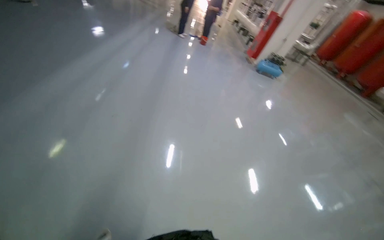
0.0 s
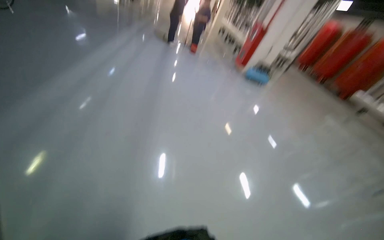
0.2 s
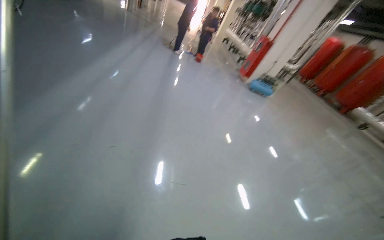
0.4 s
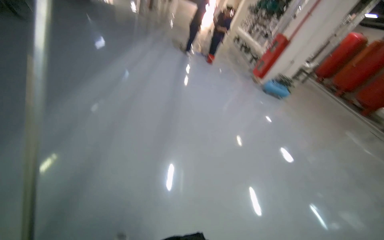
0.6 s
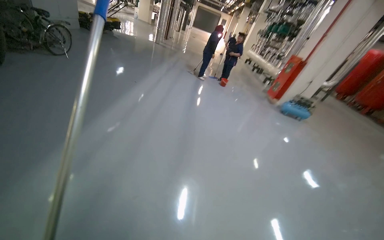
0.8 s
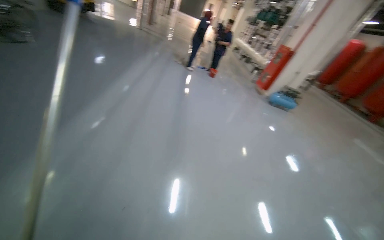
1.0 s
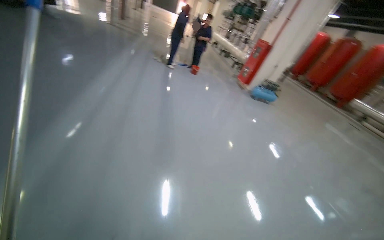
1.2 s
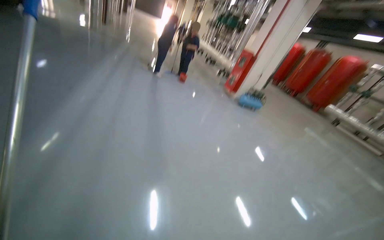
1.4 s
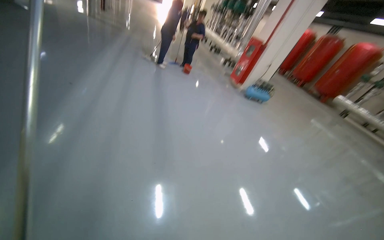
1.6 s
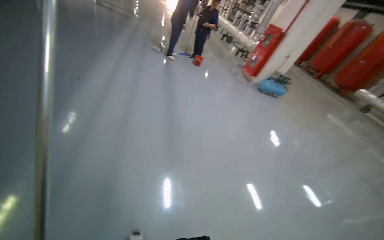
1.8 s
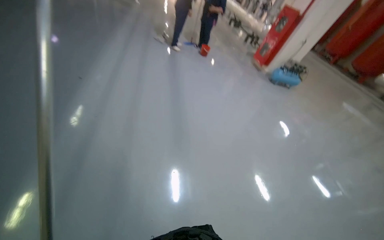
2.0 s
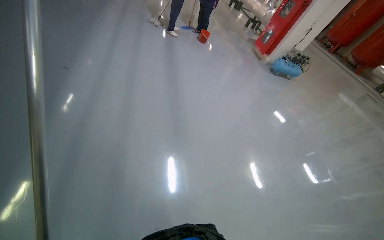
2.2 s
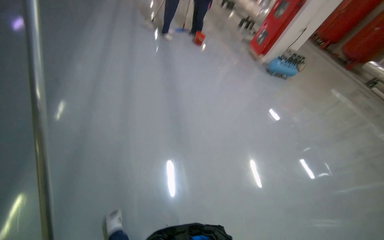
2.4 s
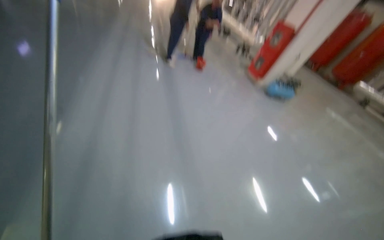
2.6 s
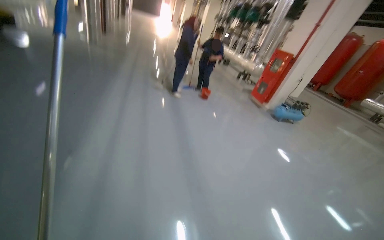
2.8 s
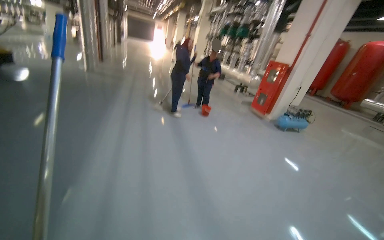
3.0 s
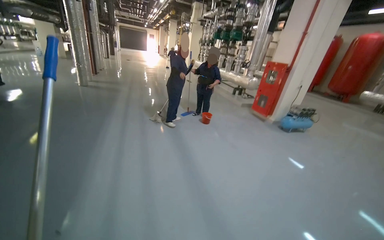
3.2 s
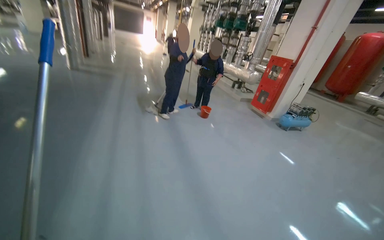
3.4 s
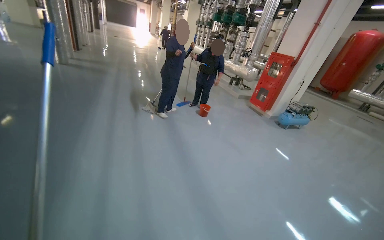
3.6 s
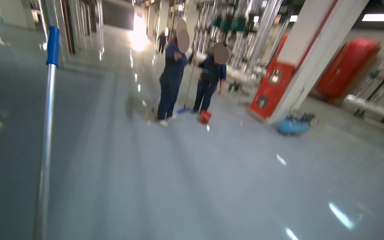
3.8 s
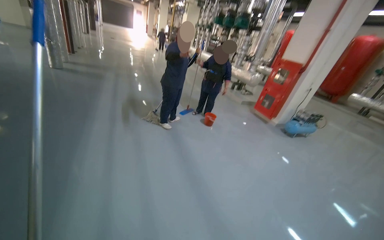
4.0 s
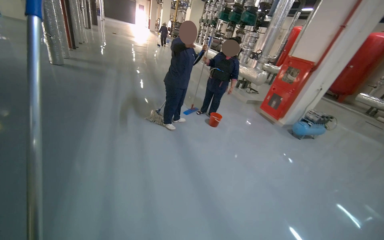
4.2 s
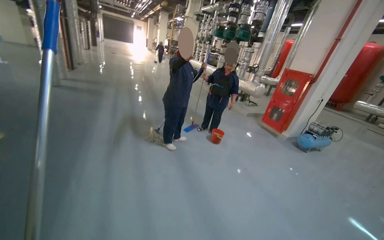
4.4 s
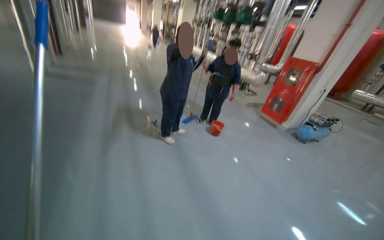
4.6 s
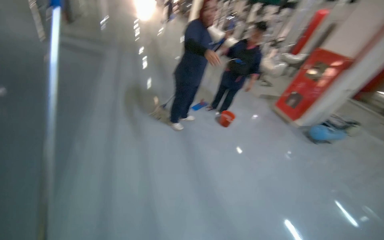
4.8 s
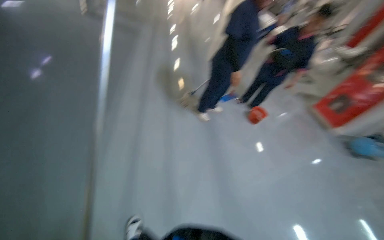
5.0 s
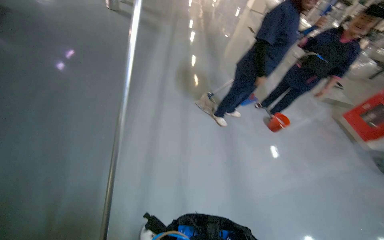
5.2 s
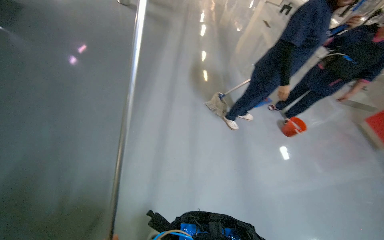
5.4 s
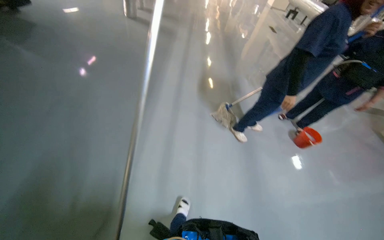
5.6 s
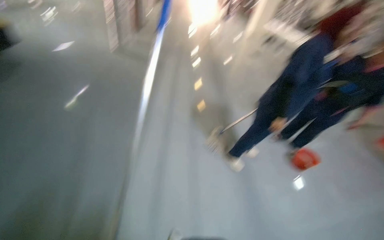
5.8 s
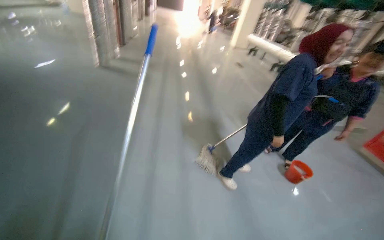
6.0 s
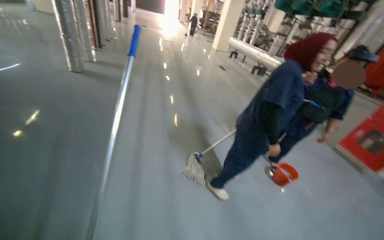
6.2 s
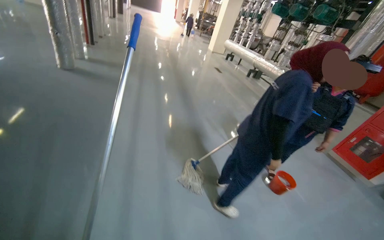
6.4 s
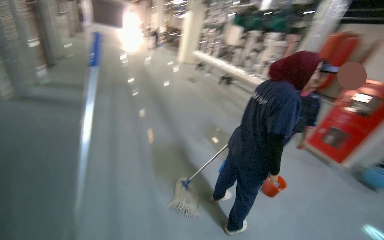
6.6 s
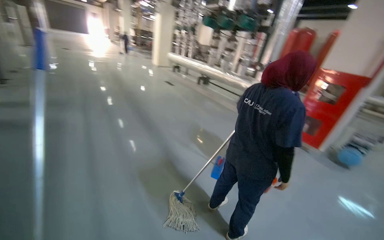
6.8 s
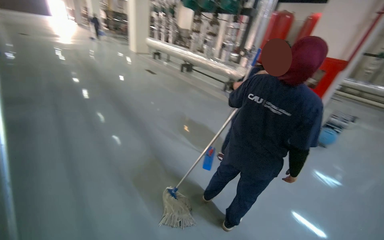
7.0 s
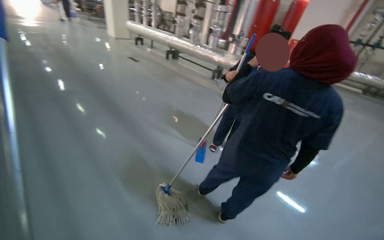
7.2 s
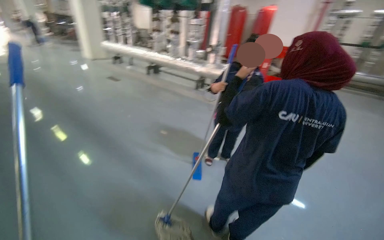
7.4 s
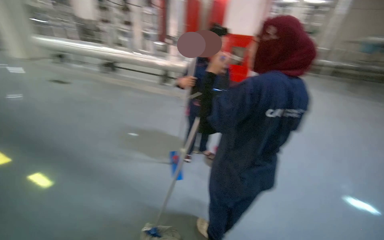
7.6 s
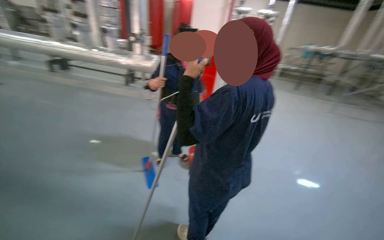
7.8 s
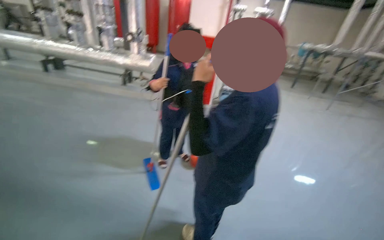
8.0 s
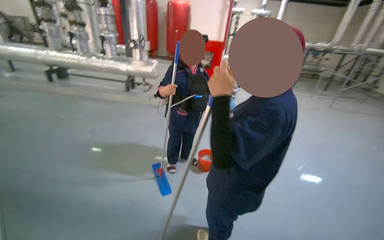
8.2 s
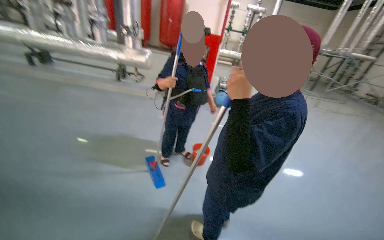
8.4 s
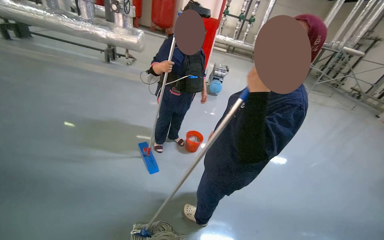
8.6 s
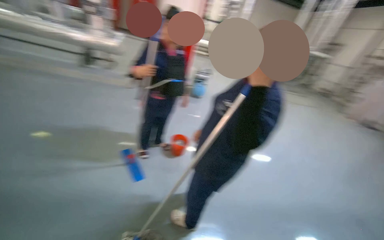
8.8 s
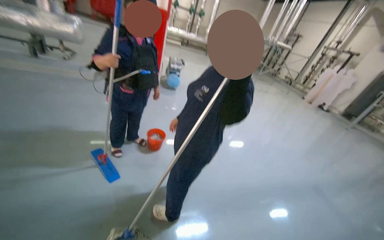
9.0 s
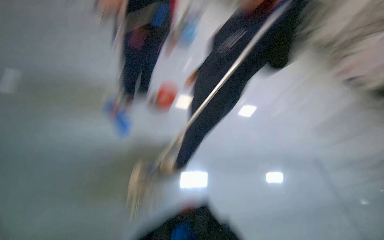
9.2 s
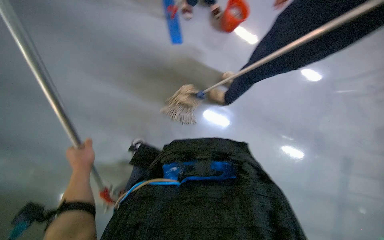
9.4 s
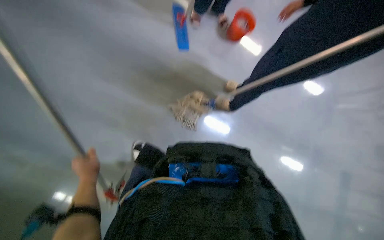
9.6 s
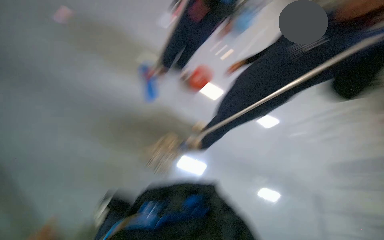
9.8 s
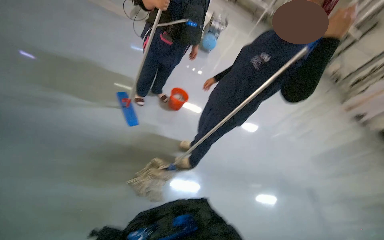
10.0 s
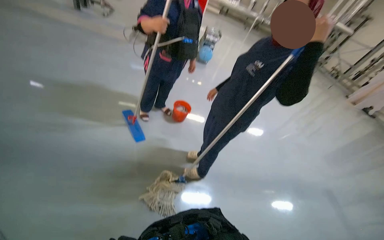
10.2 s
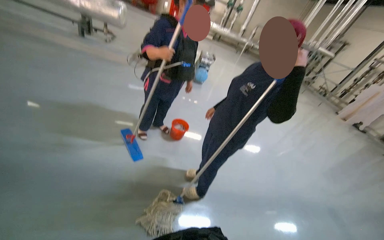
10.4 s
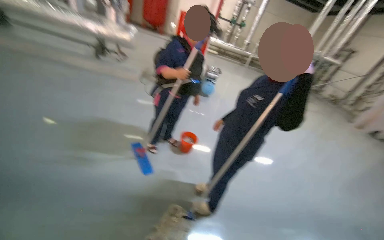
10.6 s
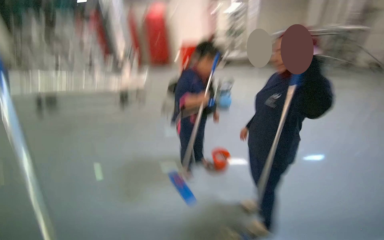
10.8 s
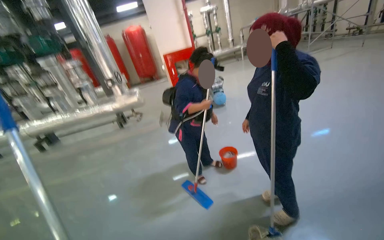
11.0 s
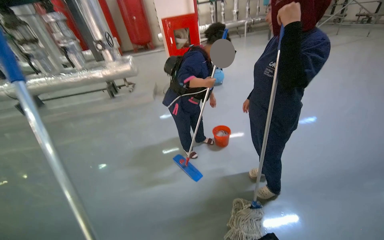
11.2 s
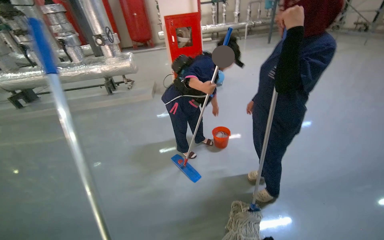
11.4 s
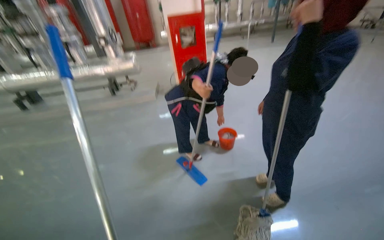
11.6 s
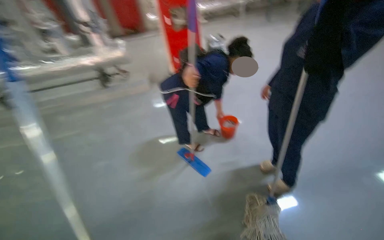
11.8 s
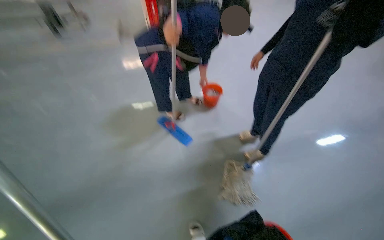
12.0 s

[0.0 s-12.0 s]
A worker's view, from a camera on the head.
Job: wiping surfaces.
The whole recording: Filling bucket and wiping window frames. The worker fills the bucket with water, carries it to the work area, and wipes the window frames.
0.0 to 1.6 s: The camera is carried some 1.5 m.
1.6 to 3.0 s: The wearer moves some 1 m.
3.0 to 4.4 s: The camera travels some 1 m.
4.4 to 6.0 s: The camera is carried approximately 1 m. The head rotates about 15 degrees to the left.
6.0 to 7.6 s: The head travels approximately 90 cm. The wearer looks roughly 65 degrees further to the right.
7.6 to 9.0 s: The camera is aimed roughly 35 degrees further to the right.
9.0 to 10.4 s: The head rotates some 20 degrees to the right. The camera pitches upward, by about 25 degrees.

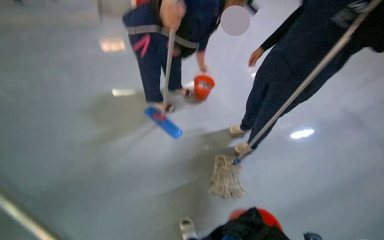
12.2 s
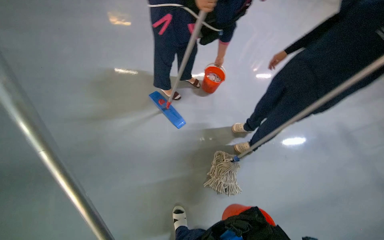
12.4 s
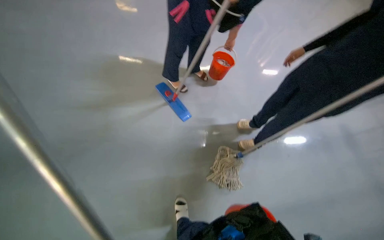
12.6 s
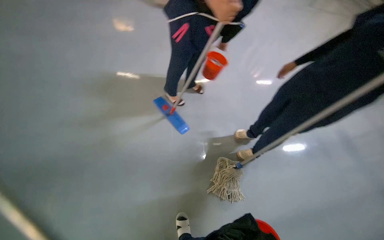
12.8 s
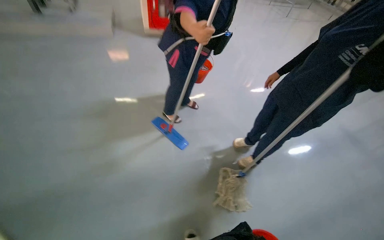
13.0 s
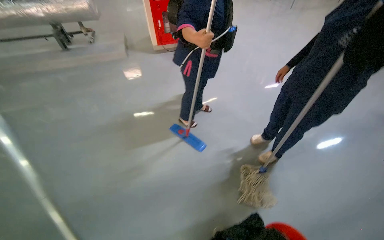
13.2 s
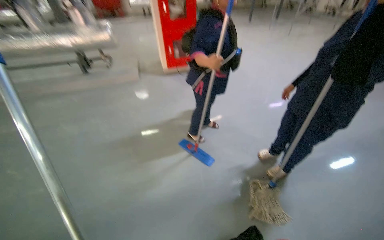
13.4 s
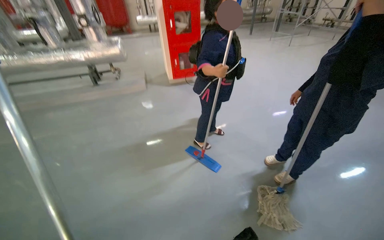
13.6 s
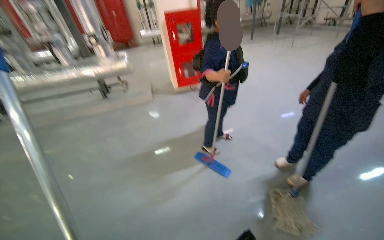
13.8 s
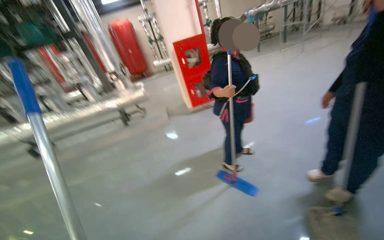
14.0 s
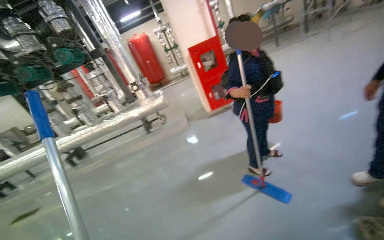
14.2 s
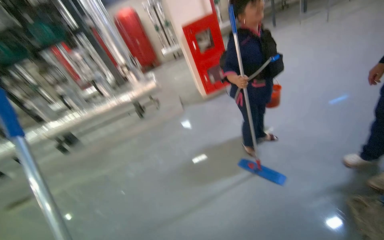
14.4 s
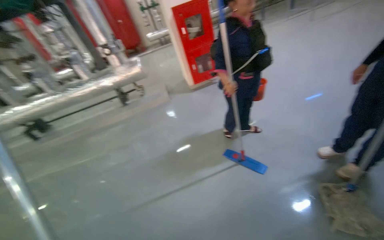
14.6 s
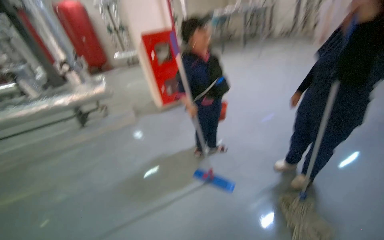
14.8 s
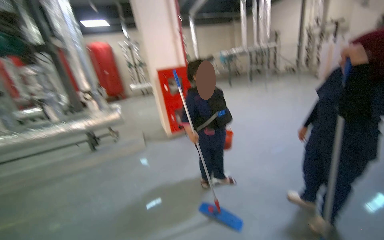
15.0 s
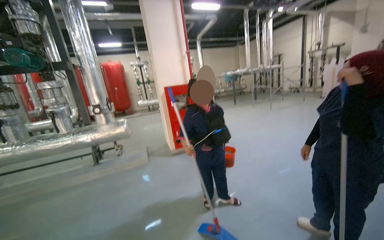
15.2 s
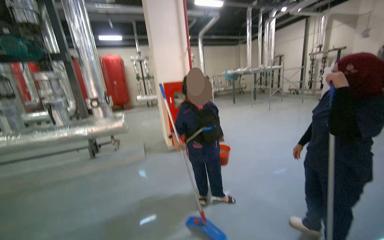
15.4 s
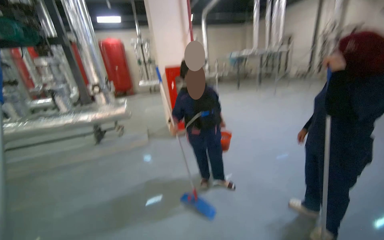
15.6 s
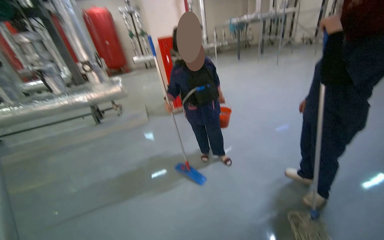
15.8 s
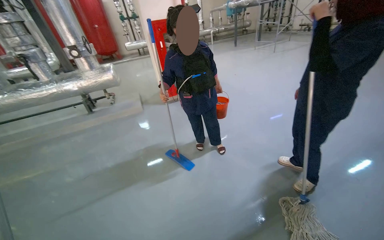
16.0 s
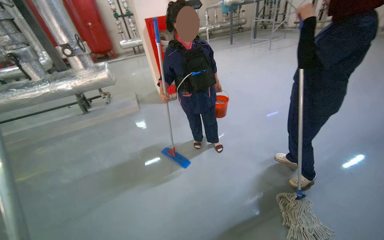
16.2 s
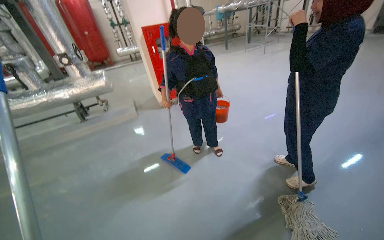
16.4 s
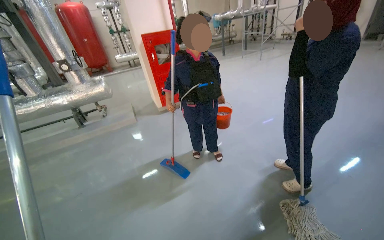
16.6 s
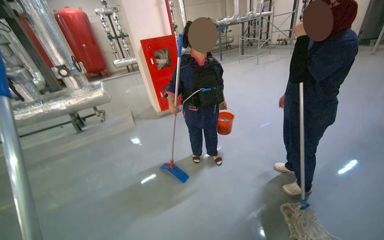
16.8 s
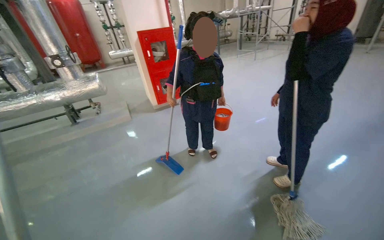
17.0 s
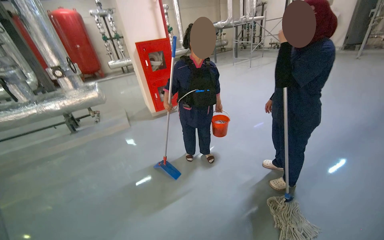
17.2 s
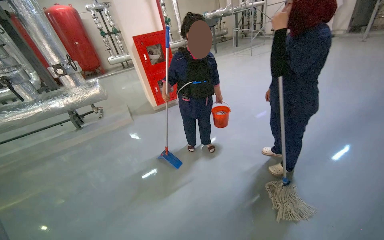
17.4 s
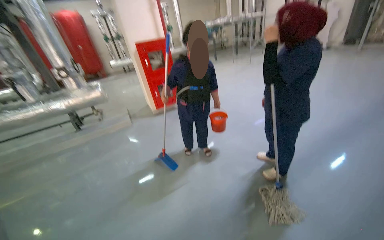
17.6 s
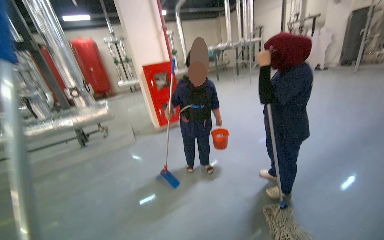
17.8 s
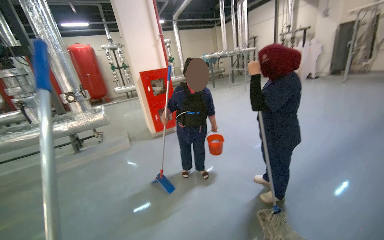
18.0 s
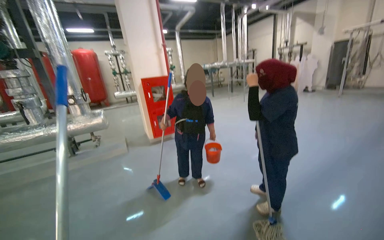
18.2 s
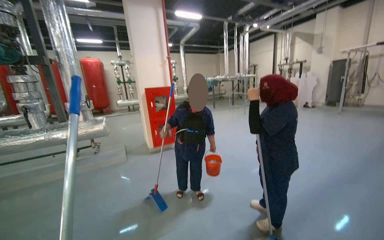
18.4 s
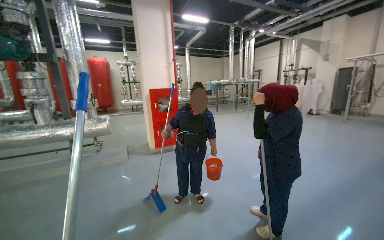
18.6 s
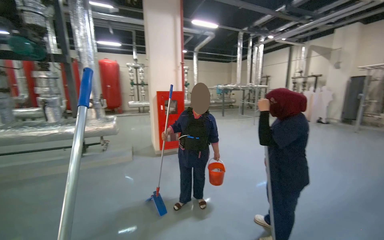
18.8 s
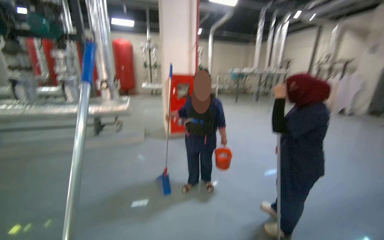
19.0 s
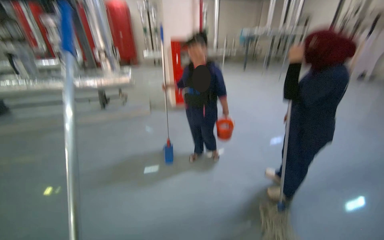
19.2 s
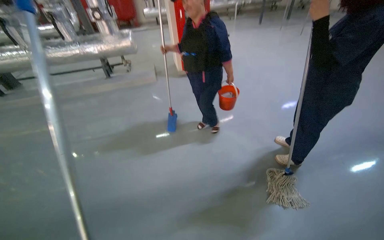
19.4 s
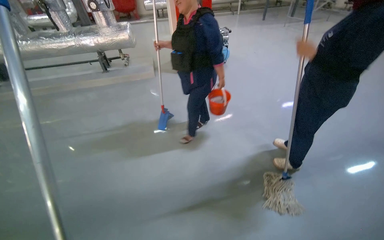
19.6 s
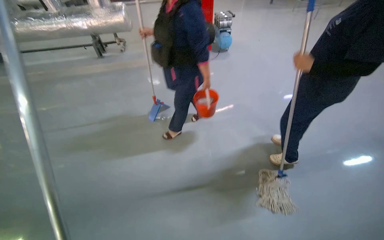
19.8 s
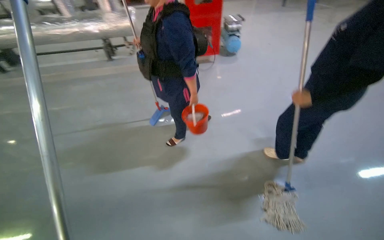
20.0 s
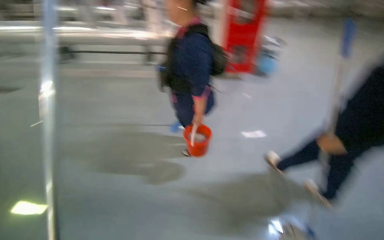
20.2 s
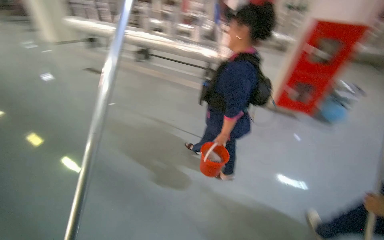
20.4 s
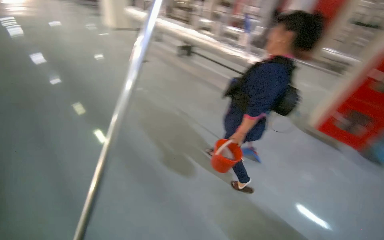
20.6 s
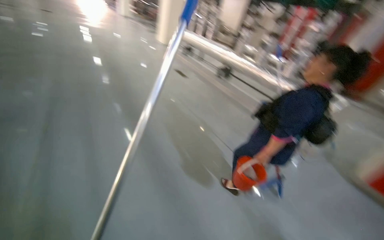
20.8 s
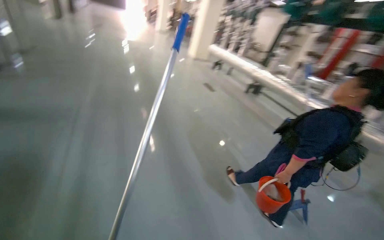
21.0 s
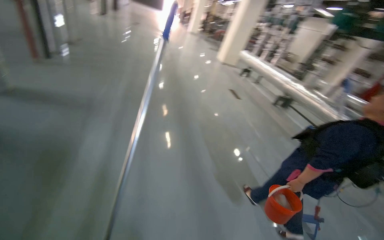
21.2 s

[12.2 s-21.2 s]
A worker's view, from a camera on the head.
Job: wiping surfaces.
The whole recording: Filling bucket and wiping window frames. The worker fills the bucket with water, carries it to the work area, and wipes the window frames.
12.2 to 13.8 s: The wearer moves some 40 cm. The wearer looks about 20 degrees further upward.
13.8 to 15.2 s: The camera pitches upward, by some 25 degrees.
15.2 to 16.6 s: The wearer looks roughly 15 degrees further downward.
16.6 to 18.2 s: The wearer looks roughly 15 degrees further upward.
18.2 to 19.8 s: The view tips downward by some 30 degrees.
19.8 to 21.2 s: The head travels about 60 cm. The wearer looks some 85 degrees further to the left. The view tips upward by about 20 degrees.
